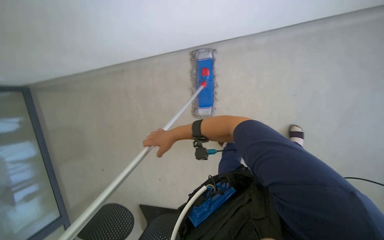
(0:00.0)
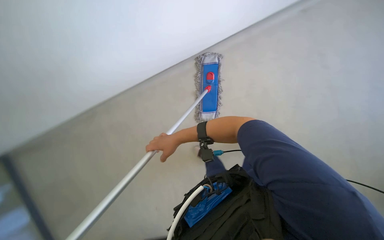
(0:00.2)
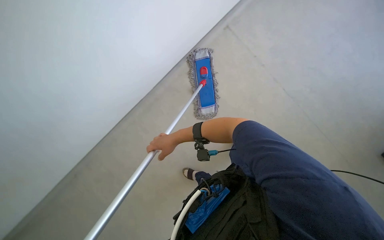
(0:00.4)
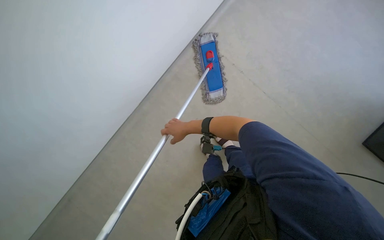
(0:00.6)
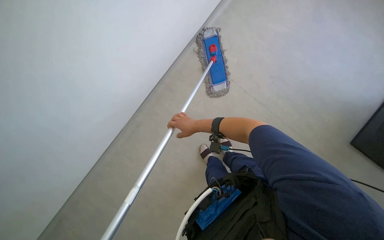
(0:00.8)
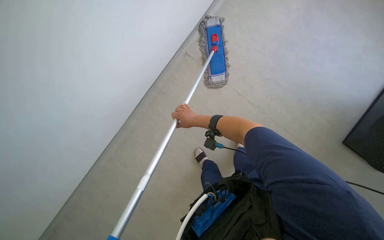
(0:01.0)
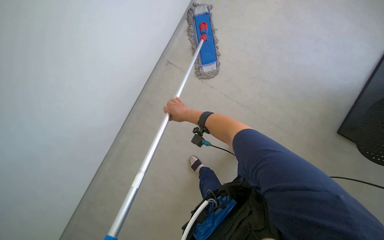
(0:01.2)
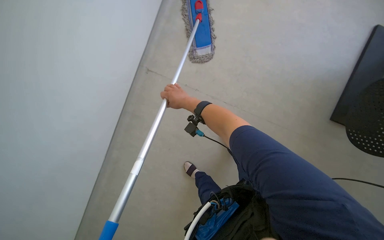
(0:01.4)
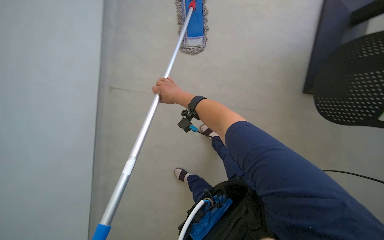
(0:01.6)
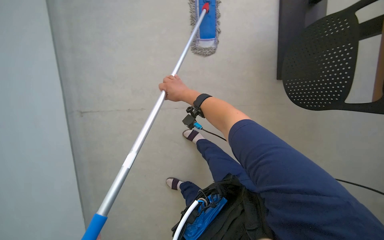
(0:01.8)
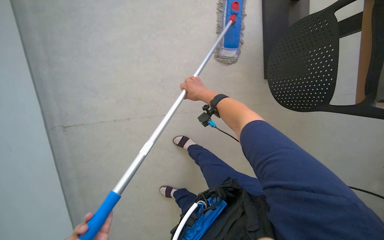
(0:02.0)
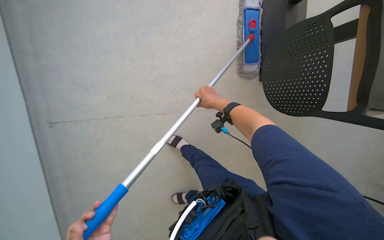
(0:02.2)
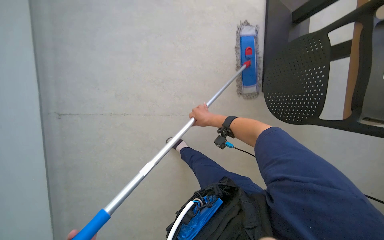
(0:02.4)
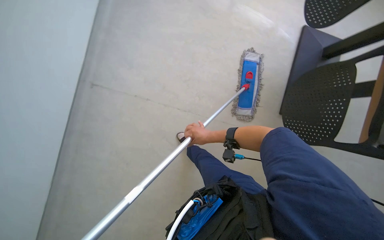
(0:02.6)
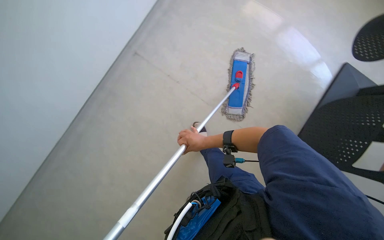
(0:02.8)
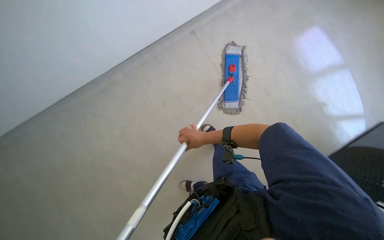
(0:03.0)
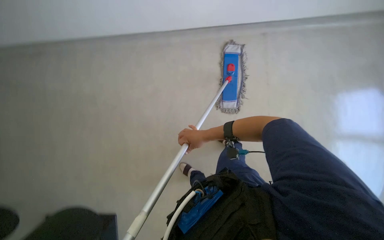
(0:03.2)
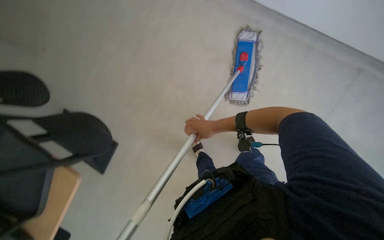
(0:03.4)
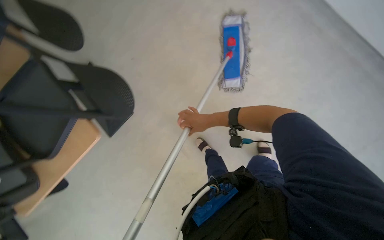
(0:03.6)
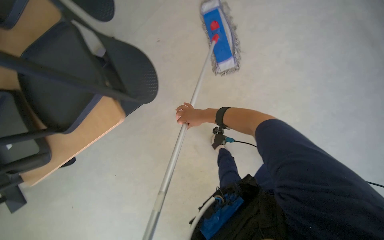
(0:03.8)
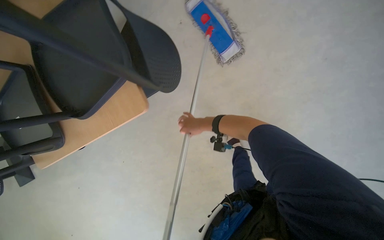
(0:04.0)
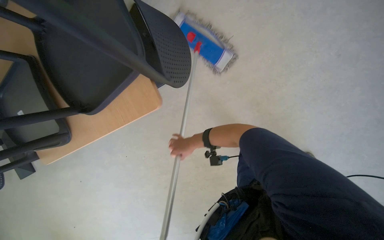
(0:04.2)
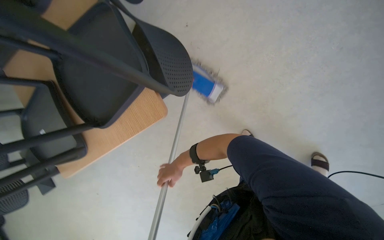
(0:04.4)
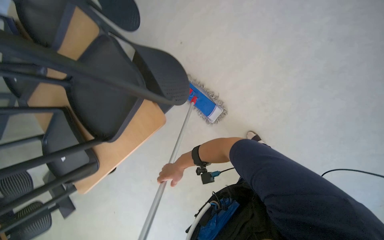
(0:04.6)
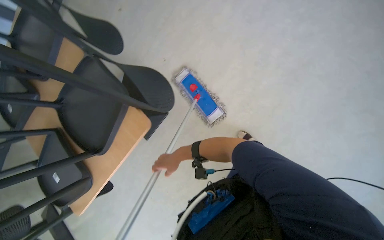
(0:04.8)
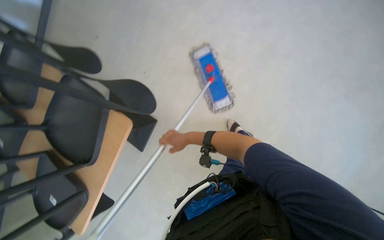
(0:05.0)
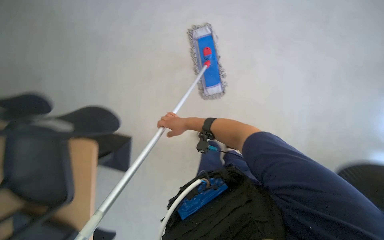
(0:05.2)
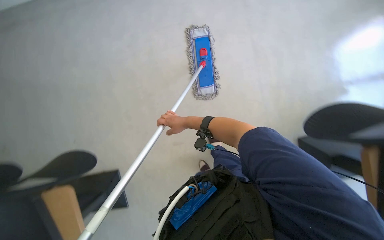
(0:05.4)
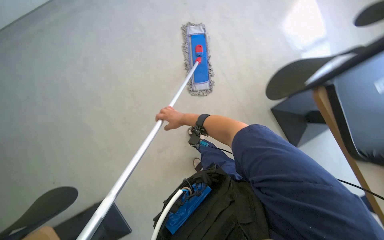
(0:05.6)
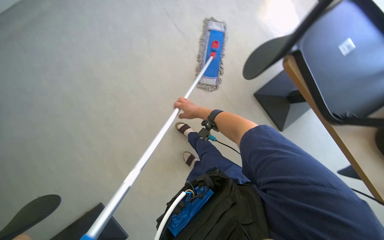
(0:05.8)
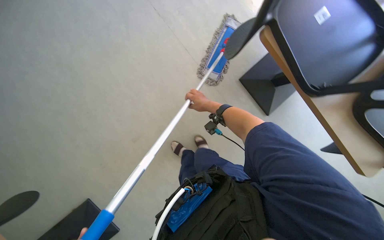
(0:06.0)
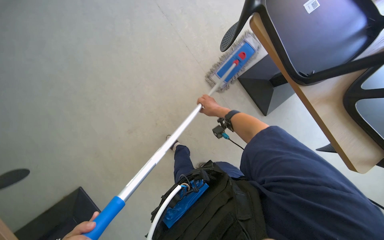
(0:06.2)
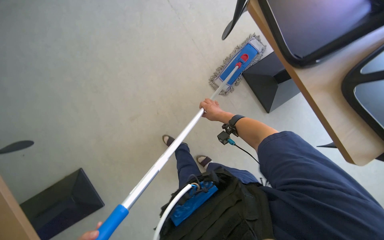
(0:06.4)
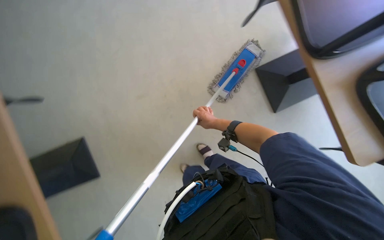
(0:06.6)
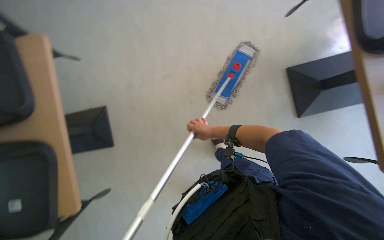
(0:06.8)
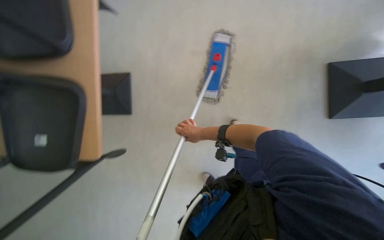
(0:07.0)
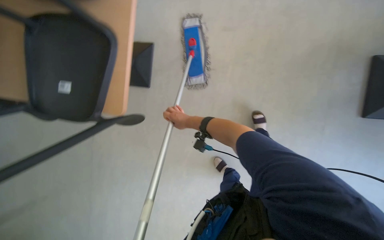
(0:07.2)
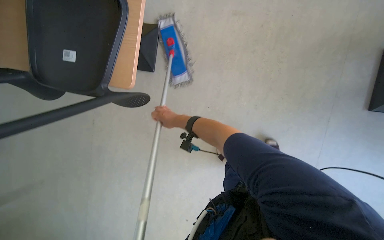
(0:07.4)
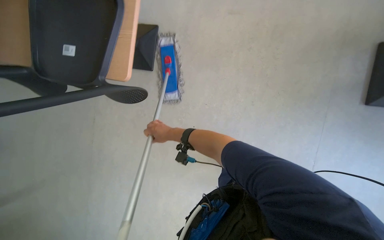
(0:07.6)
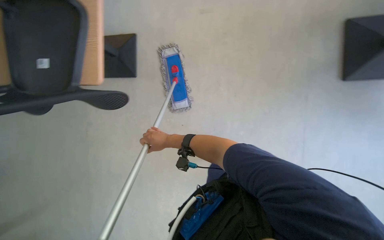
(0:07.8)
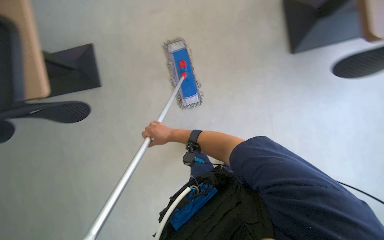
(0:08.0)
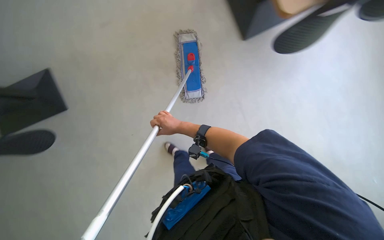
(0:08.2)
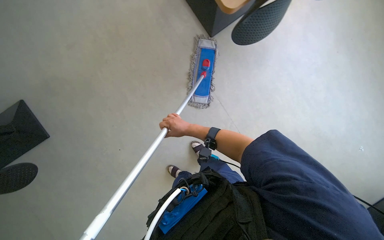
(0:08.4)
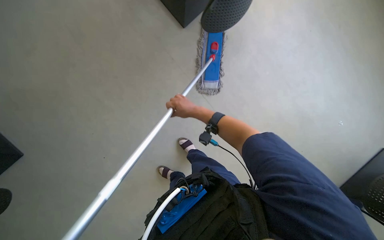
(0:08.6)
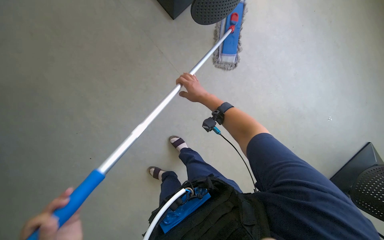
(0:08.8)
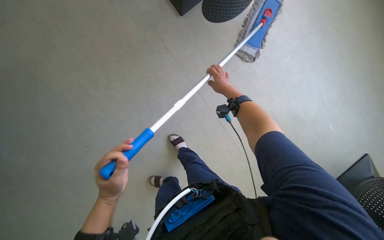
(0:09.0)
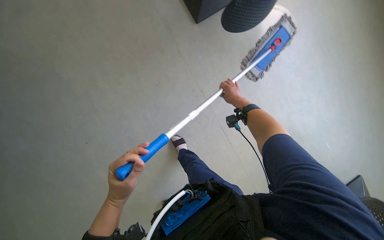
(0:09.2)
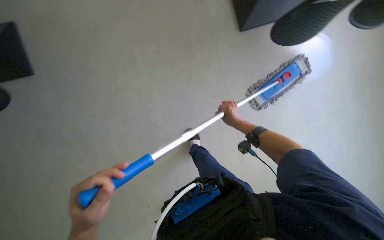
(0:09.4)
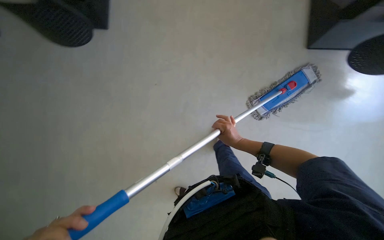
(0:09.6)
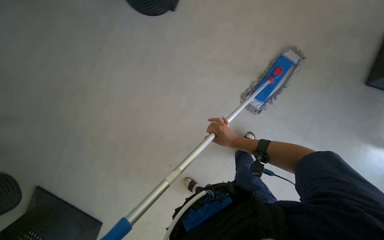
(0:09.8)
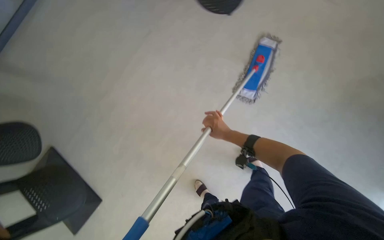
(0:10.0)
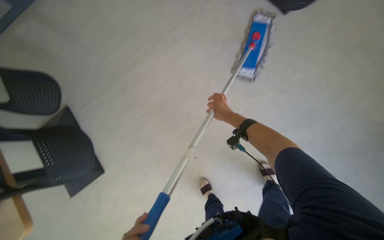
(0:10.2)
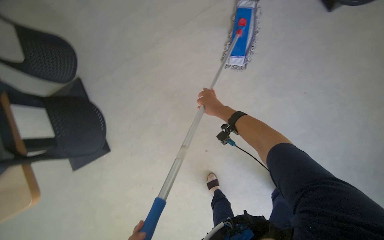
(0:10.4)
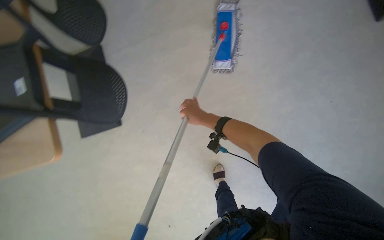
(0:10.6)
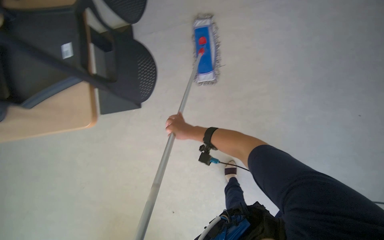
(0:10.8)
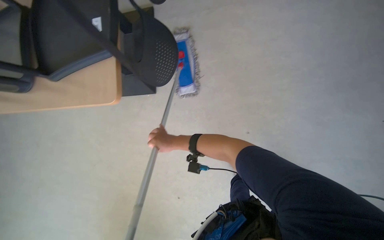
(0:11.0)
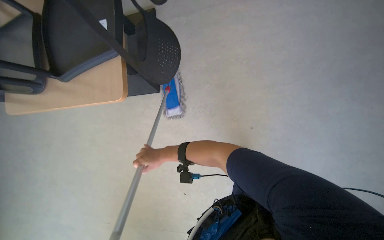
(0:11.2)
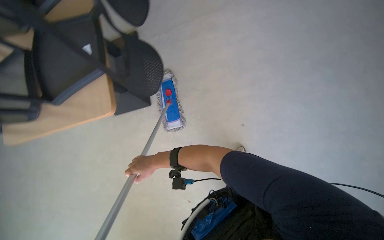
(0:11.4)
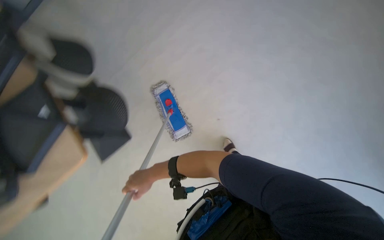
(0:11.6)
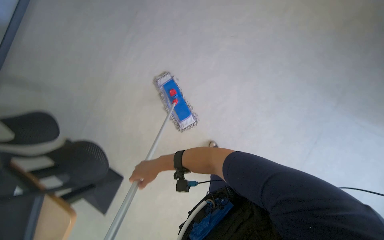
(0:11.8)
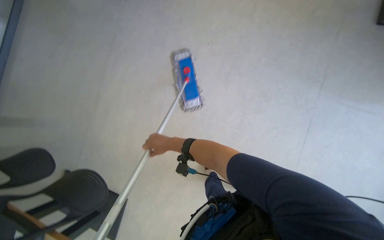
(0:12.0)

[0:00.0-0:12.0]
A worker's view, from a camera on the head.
Job: mopping floor.
The whole recording: Mopping office floor. The worker mops the office floor with a flat mop.
0:00.0 to 0:01.6: The head turns to the right by some 15 degrees. The right hand travels up the picture by roughly 20 cm.
0:01.6 to 0:03.0: The wearer looks about 15 degrees further upward. Everything in view rotates about 30 degrees clockwise.
0:03.0 to 0:04.4: The right hand travels to the left and down the picture by roughly 15 cm.
0:04.4 to 0:06.0: The right hand goes approximately 20 cm up the picture and to the right.
0:07.6 to 0:09.0: The right hand shifts about 20 cm to the right.
0:10.4 to 0:12.0: The wearer's head swings some 55 degrees to the right. The view tips upward by roughly 20 degrees.

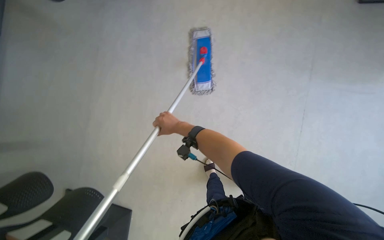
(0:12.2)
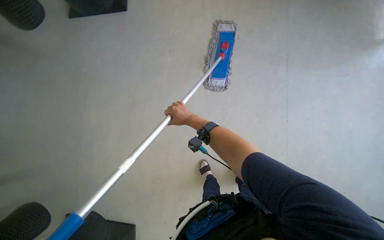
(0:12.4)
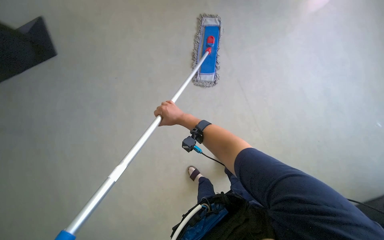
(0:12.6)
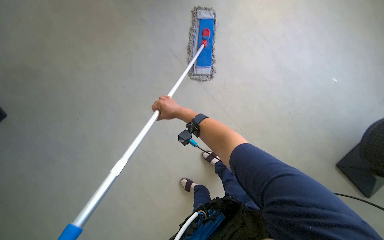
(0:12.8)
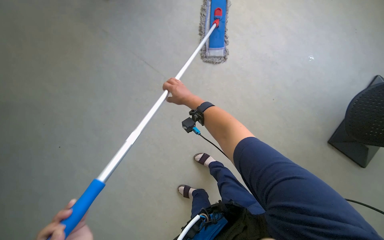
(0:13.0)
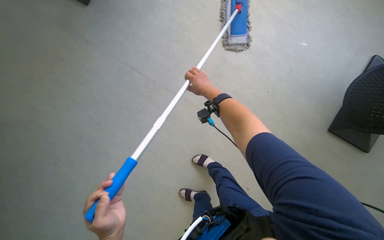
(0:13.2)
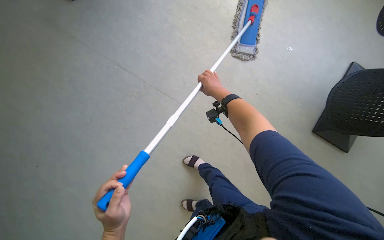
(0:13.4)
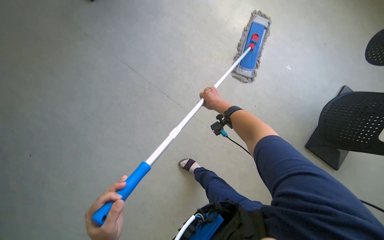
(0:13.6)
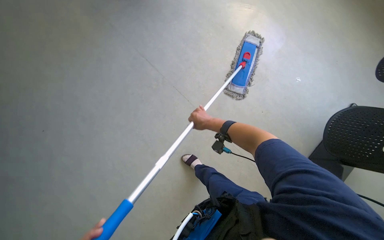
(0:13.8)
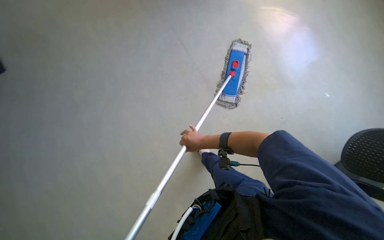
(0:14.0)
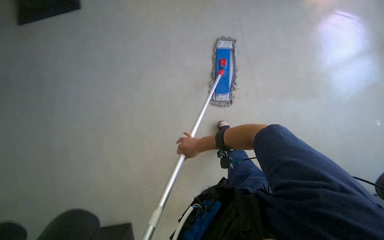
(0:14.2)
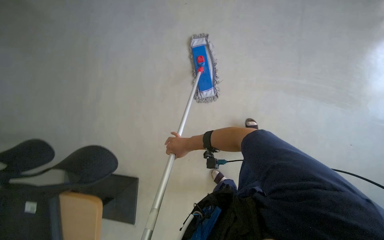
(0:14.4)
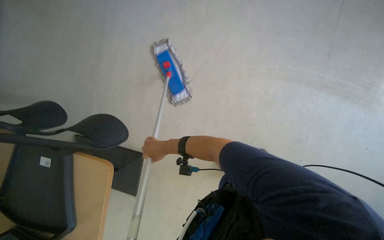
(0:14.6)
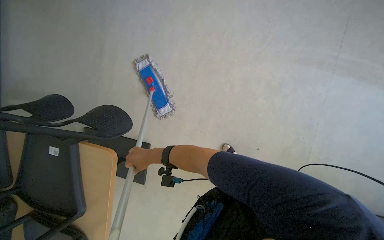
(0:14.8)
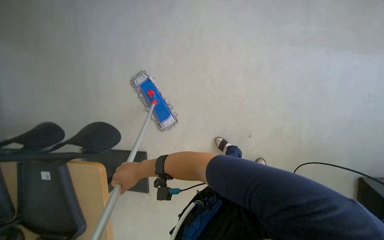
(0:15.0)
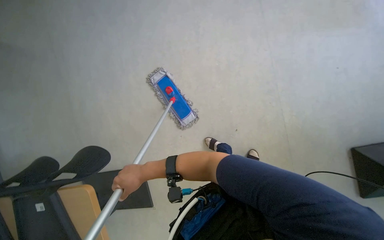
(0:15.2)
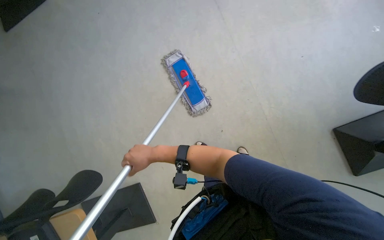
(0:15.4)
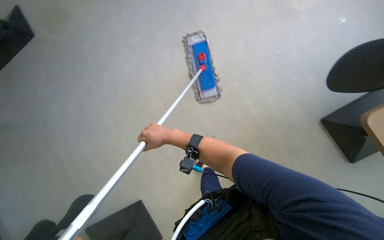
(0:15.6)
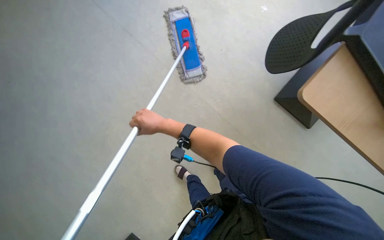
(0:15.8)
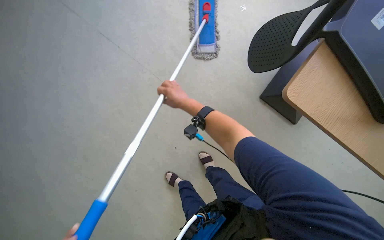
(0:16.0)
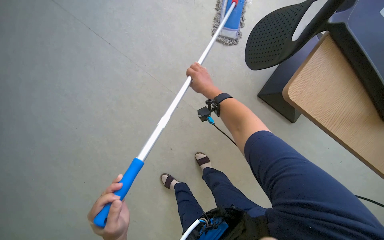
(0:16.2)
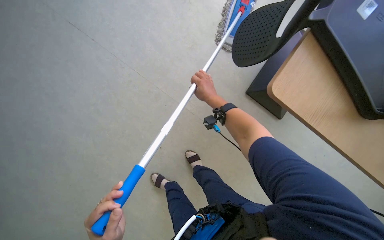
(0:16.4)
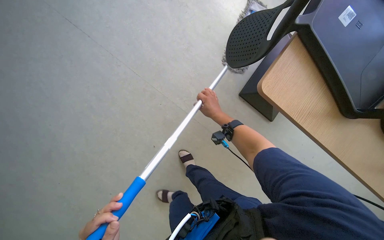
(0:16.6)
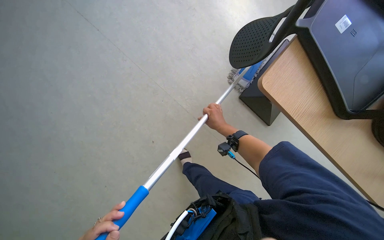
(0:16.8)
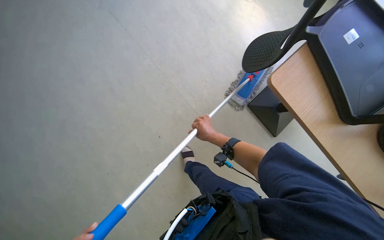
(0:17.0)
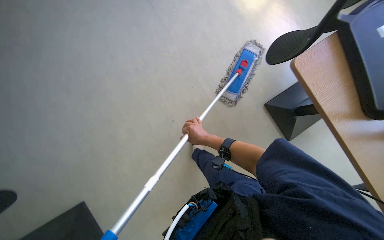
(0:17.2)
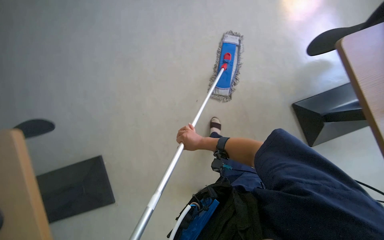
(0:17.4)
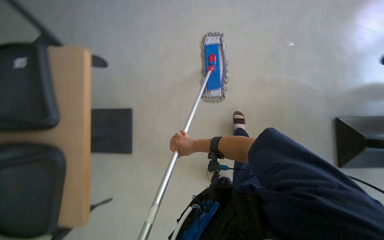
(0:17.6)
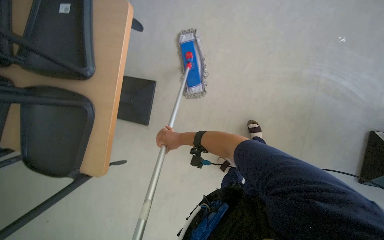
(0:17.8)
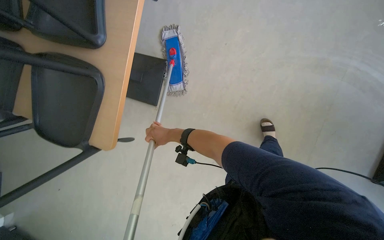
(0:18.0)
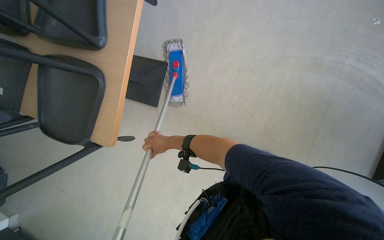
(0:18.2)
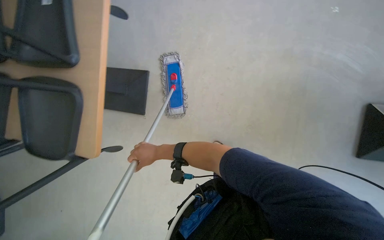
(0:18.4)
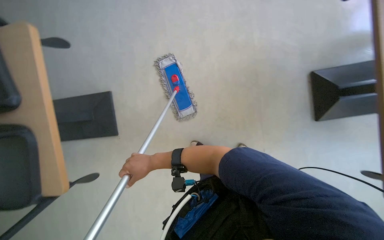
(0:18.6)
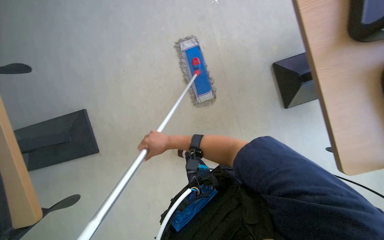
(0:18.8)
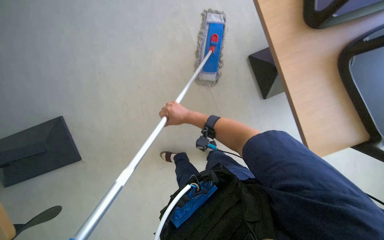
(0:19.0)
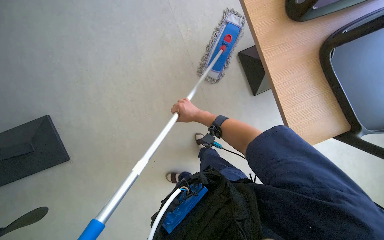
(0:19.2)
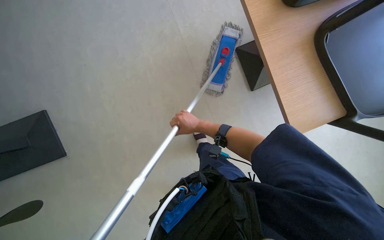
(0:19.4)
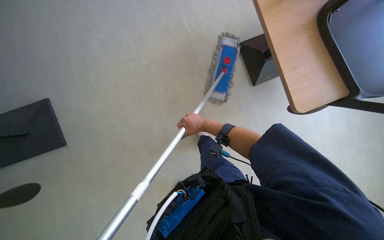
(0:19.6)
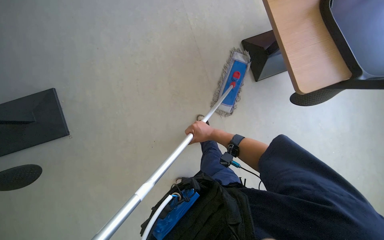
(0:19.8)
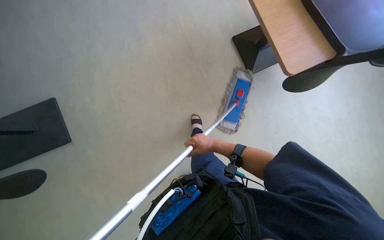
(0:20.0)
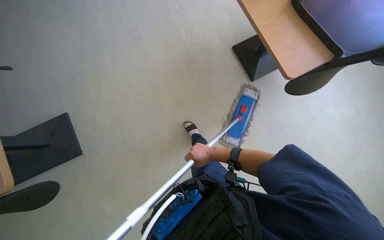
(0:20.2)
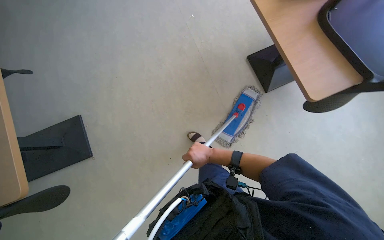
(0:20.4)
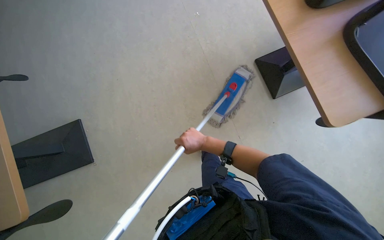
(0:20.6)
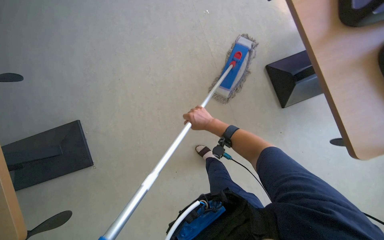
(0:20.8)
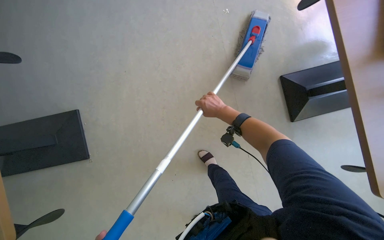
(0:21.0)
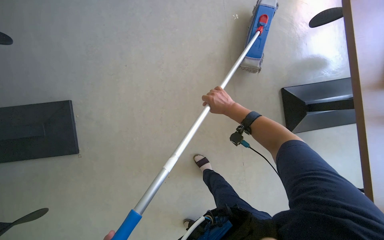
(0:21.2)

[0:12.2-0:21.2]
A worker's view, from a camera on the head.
Job: mopping floor.
The whole recording: Mopping office floor. The worker mops the office floor with a flat mop.
0:13.8 to 0:15.2: Everything in view rotates about 30 degrees counterclockwise. The right hand is displaced nearer to the camera and down the picture by roughly 30 cm.
0:15.2 to 0:16.6: The right hand goes some 50 cm to the right and up the picture.
0:16.6 to 0:18.2: The right hand heads to the left and down the picture, covering some 25 cm.
0:18.2 to 0:19.8: The right hand goes approximately 20 cm to the right.
0:19.8 to 0:21.2: The right hand heads up the picture, covering approximately 25 cm.
